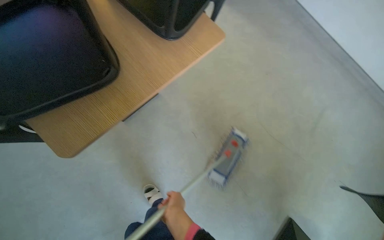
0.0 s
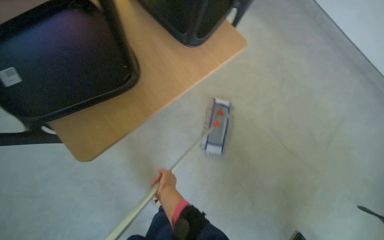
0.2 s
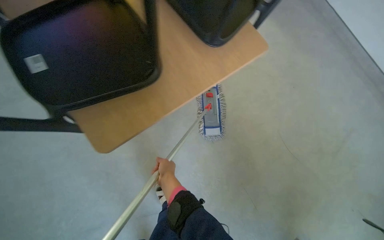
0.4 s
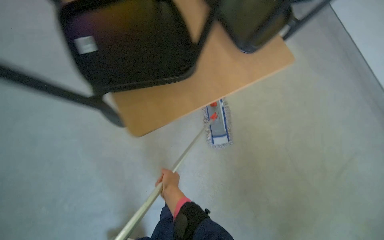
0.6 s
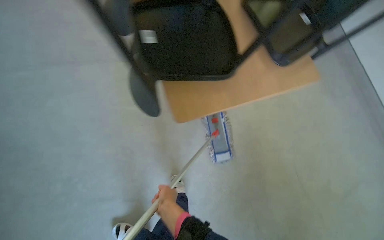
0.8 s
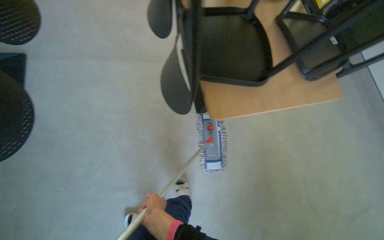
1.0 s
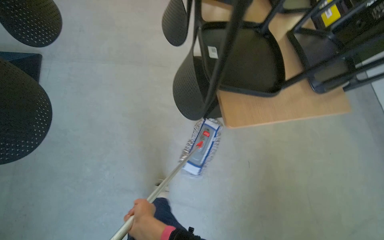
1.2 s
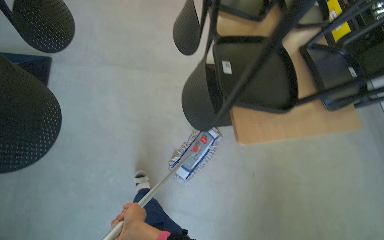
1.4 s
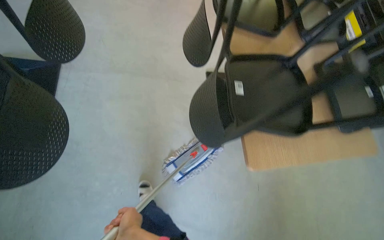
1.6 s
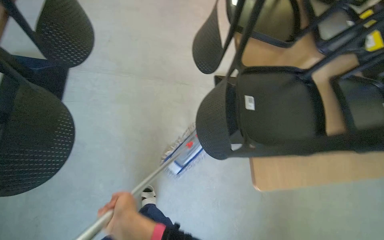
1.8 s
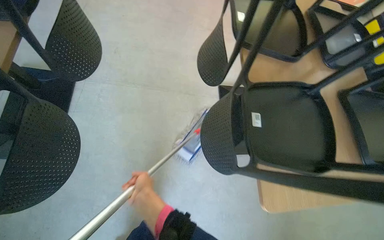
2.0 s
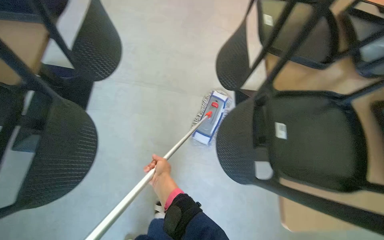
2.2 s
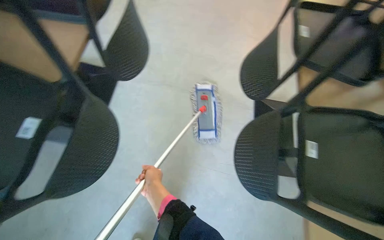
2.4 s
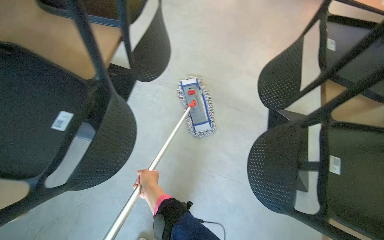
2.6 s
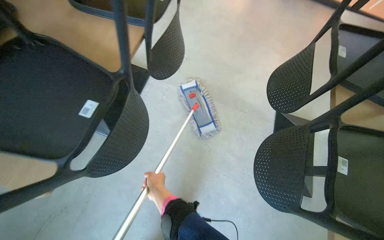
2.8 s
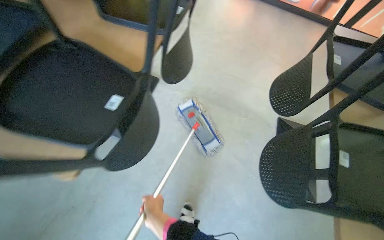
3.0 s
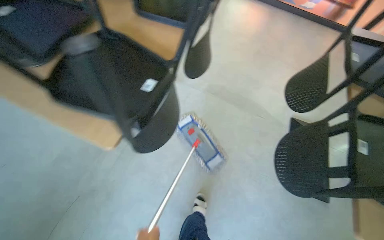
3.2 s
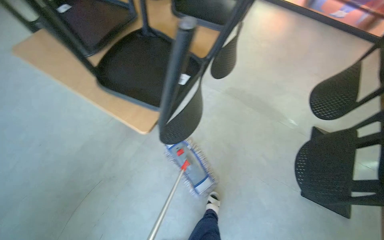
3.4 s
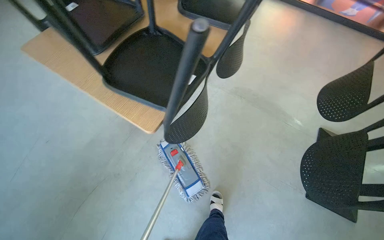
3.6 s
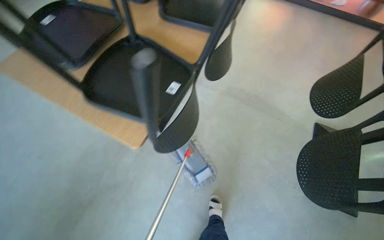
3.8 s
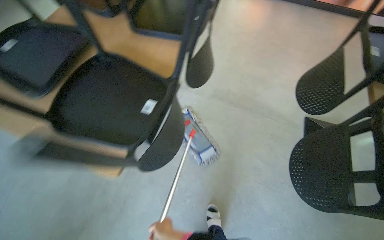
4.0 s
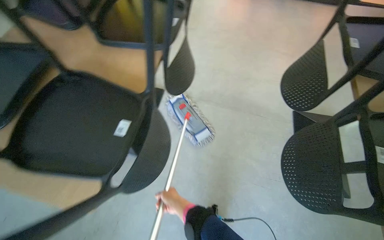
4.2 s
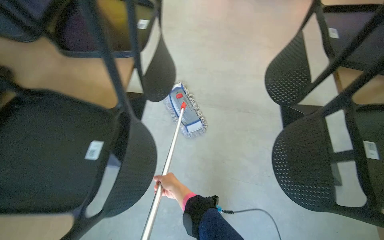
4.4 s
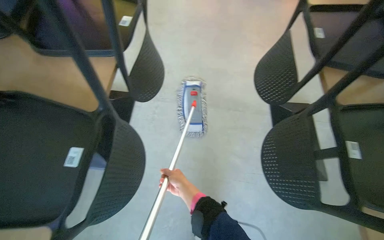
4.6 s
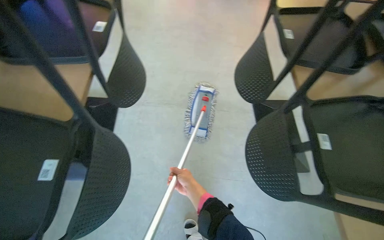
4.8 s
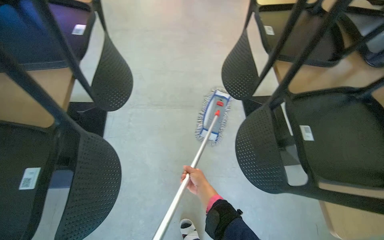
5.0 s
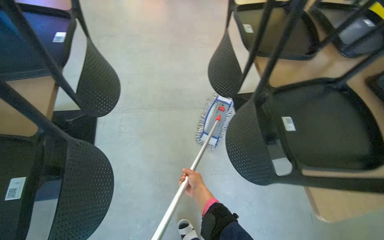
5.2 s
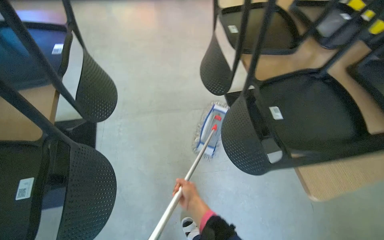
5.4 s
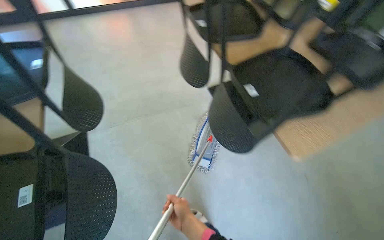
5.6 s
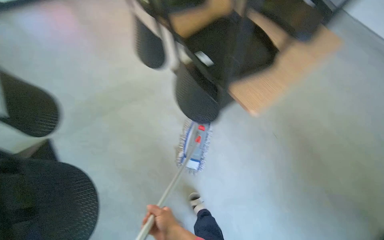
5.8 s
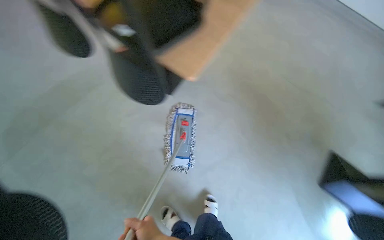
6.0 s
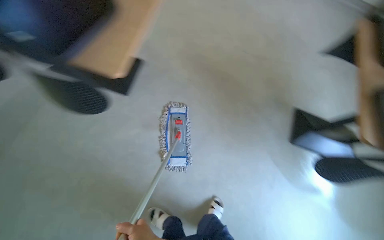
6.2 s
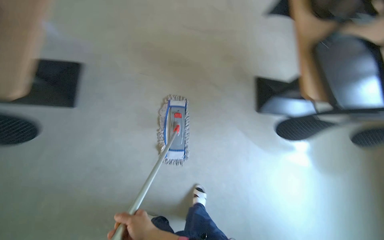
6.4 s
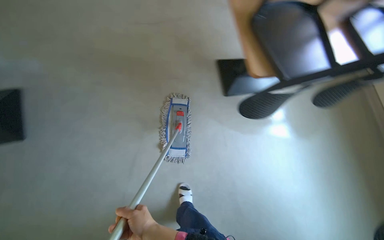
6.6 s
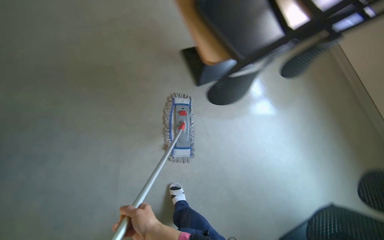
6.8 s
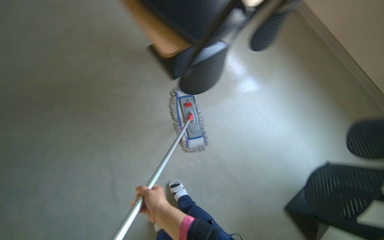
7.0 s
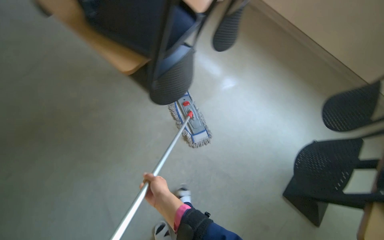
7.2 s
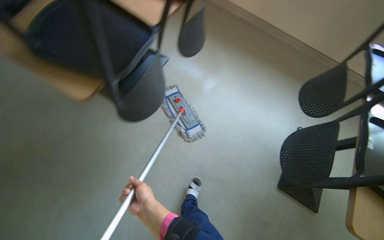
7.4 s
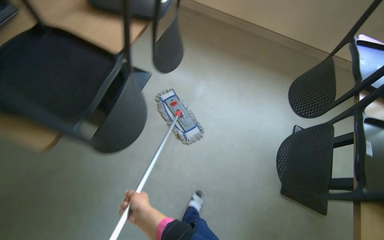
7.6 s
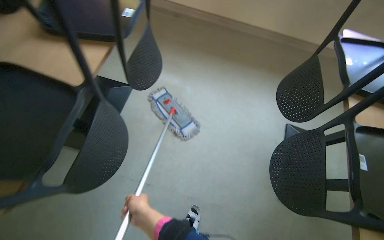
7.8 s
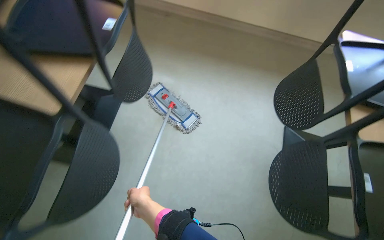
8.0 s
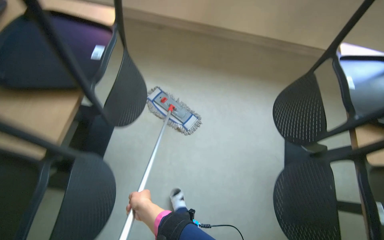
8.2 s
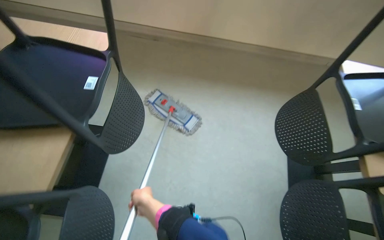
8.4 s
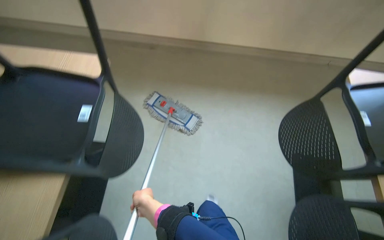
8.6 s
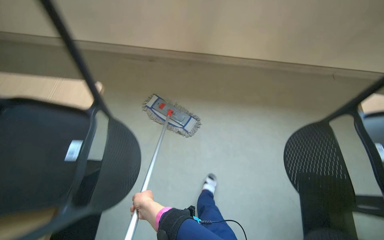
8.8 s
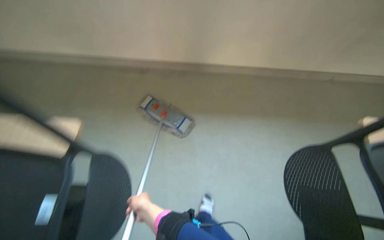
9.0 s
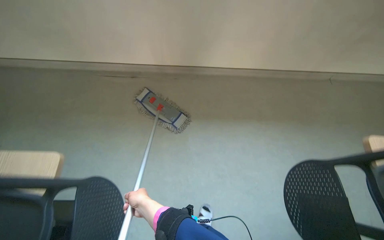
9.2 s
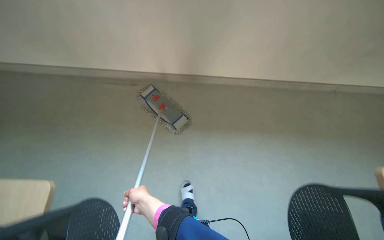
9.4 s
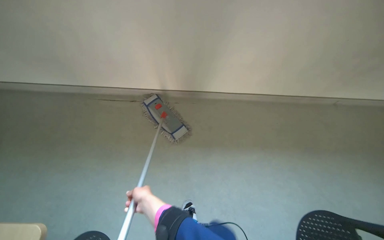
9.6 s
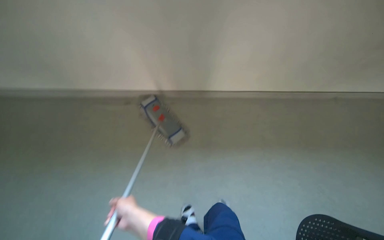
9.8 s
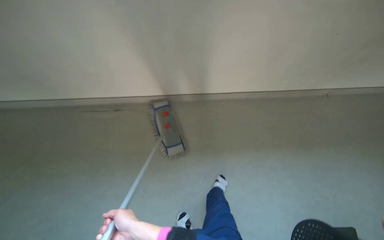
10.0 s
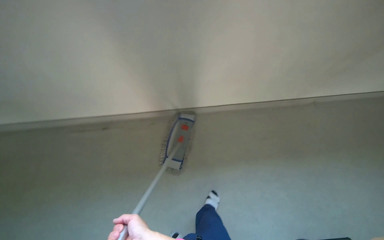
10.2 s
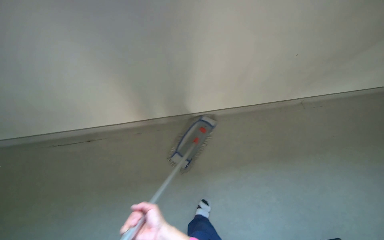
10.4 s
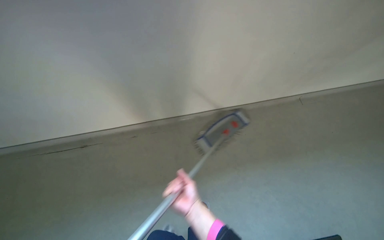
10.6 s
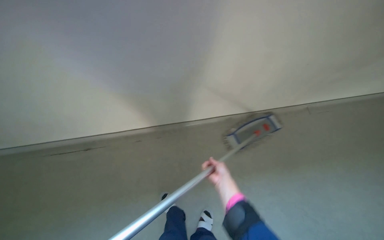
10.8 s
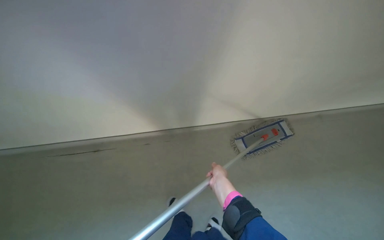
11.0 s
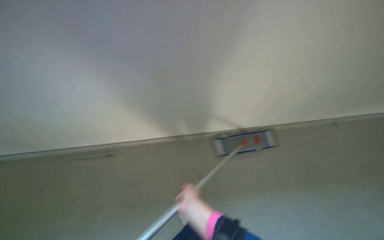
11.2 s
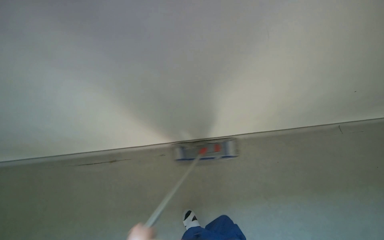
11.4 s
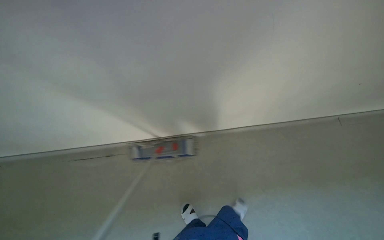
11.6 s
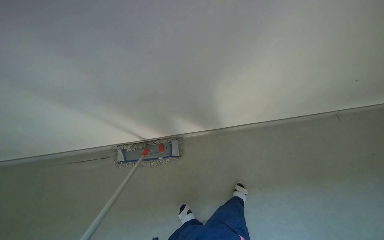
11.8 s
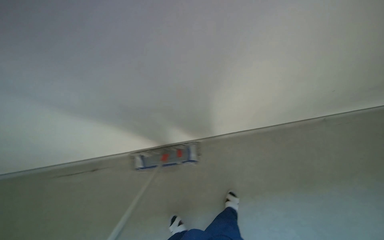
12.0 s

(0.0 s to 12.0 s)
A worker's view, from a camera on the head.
Job: mopping floor.
The whole recording: Mopping kitchen floor. The worker mops the kitchen floor with a flat mop, moving around furniture and opening a sliding door to continue the task.
1.6 s - 3.0 s: The wearer looks about 25 degrees further to the left.
4.4 s - 6.0 s: The head rotates some 60 degrees to the right.
6.0 s - 7.6 s: The camera is carried some 50 cm. The wearer's head swings approximately 80 degrees to the right.
7.6 s - 9.0 s: The wearer moves approximately 80 cm.
9.0 s - 10.4 s: The right hand goes about 25 cm to the right.

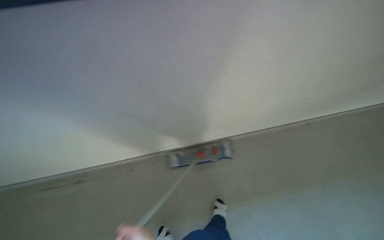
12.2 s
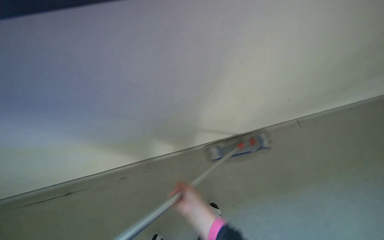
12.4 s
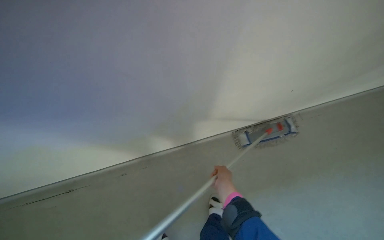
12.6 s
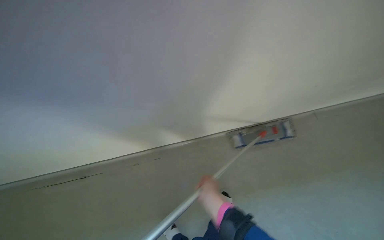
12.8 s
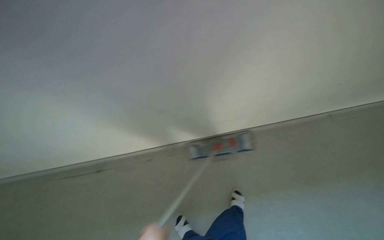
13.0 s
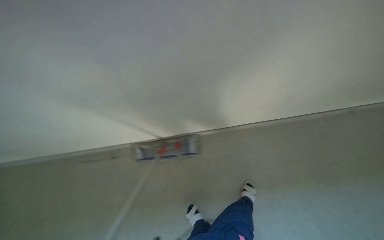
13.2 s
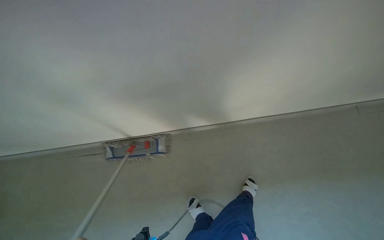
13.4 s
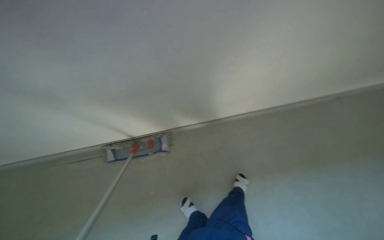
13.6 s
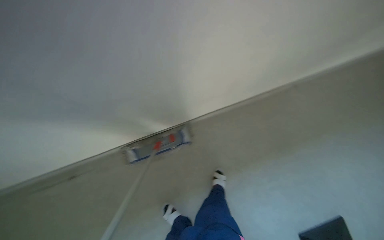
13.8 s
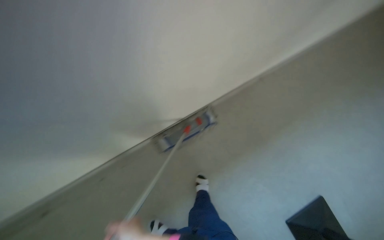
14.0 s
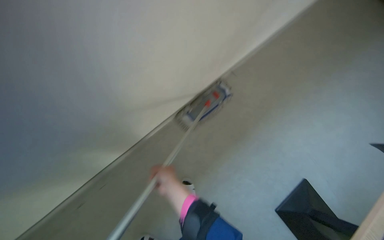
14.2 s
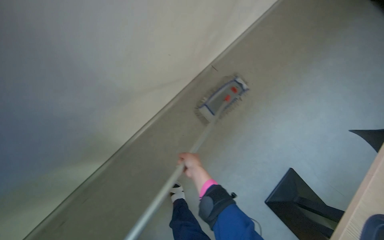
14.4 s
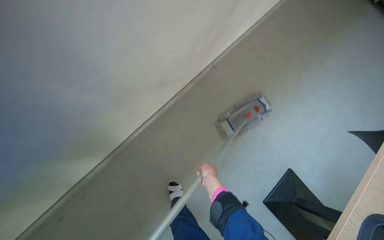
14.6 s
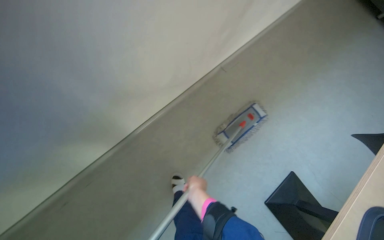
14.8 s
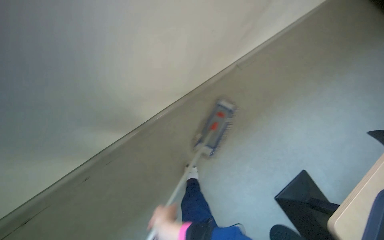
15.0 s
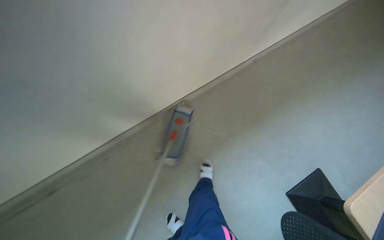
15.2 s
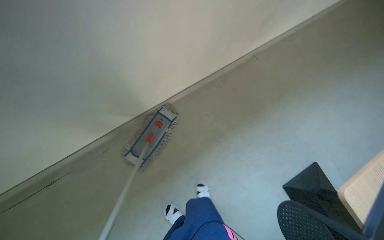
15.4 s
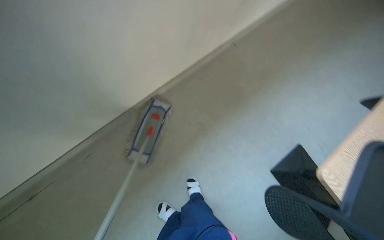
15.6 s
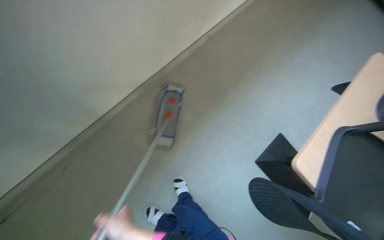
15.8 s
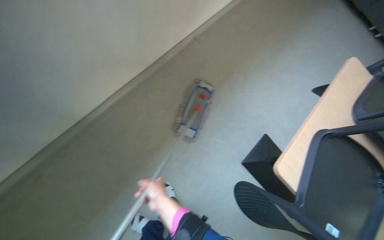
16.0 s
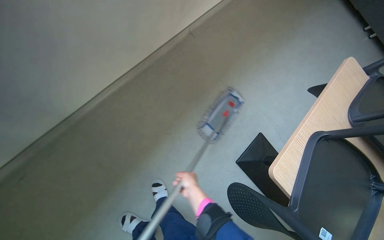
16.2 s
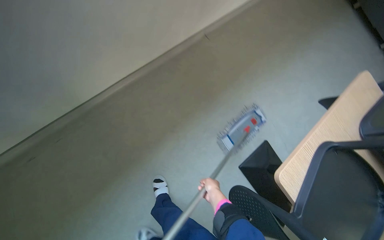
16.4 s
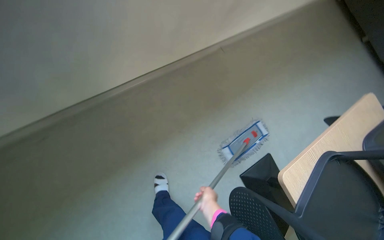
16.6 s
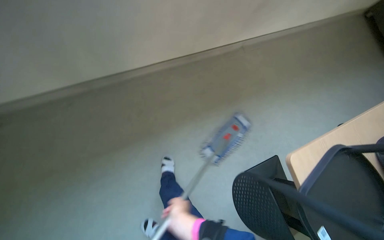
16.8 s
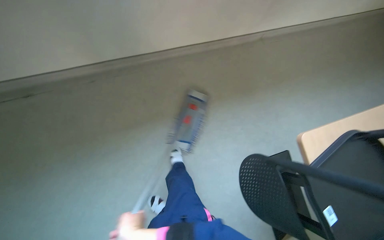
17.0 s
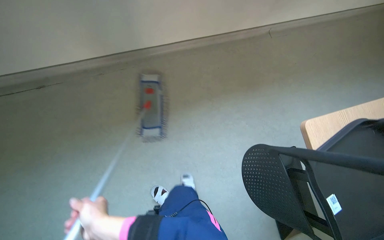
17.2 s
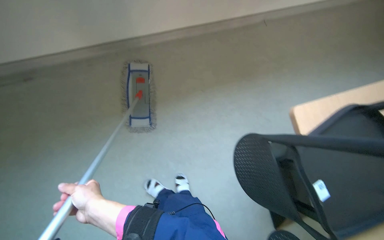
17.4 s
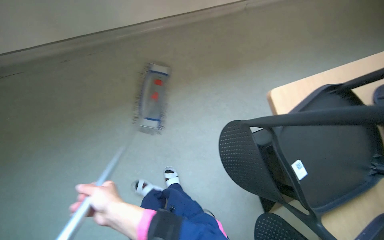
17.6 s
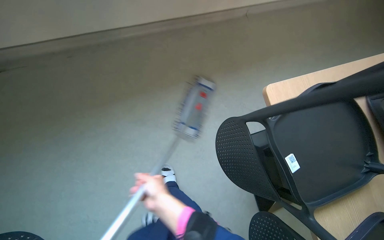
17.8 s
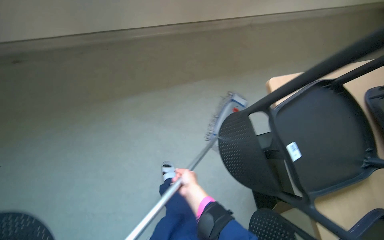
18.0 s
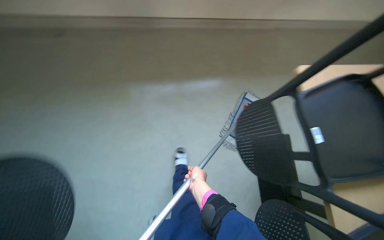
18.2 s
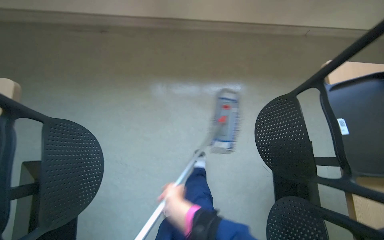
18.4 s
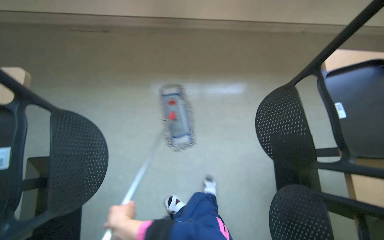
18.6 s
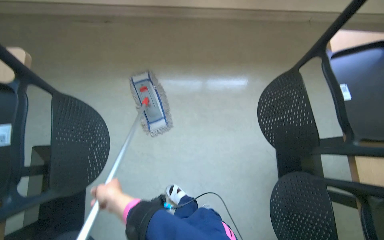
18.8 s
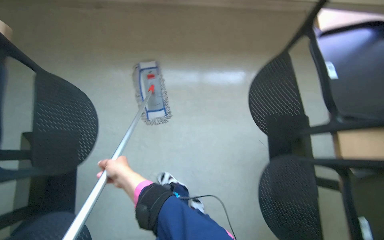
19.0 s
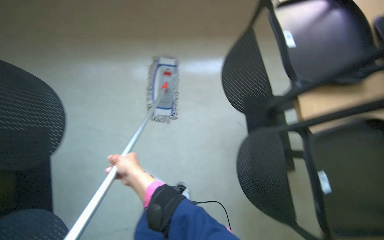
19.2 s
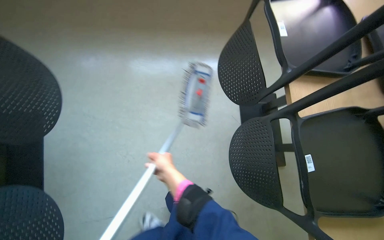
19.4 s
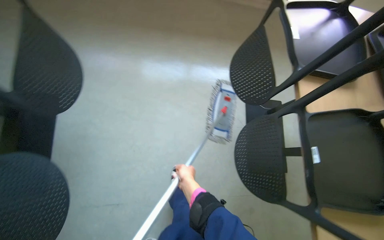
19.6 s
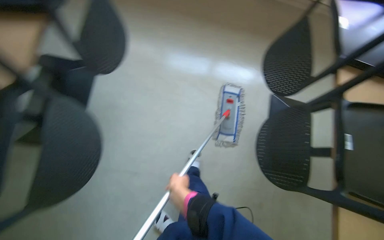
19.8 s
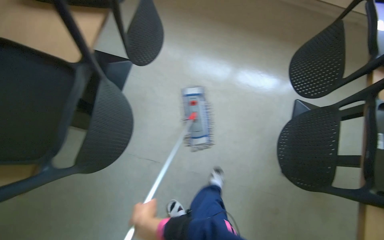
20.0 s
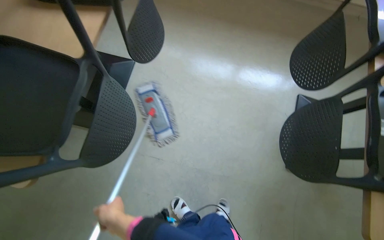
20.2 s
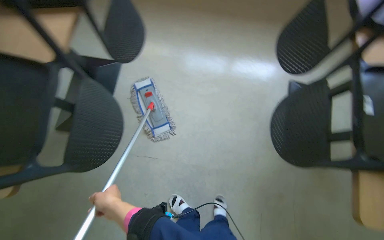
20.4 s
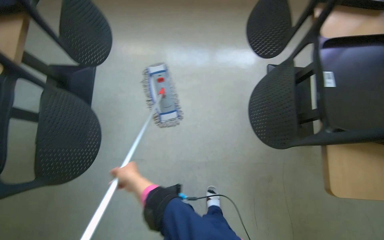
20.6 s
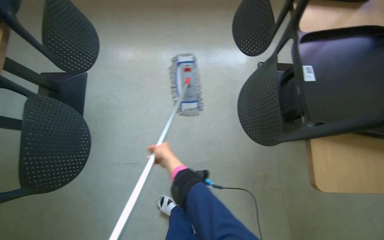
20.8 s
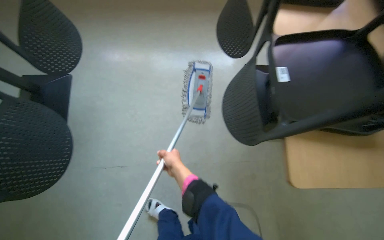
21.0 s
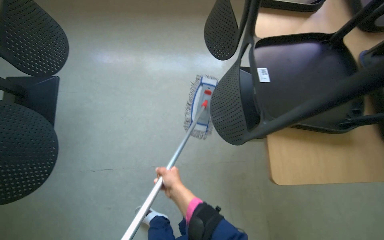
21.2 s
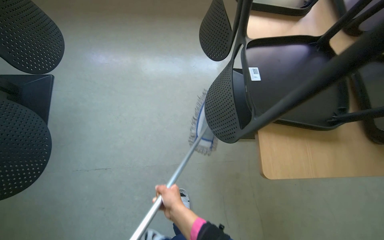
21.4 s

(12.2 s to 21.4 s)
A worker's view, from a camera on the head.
Job: mopping floor.
The whole recording: Mopping kitchen floor. The worker mops the kitchen floor with a flat mop, moving around furniture and opening a sliding door to continue the task.
16.8 s - 18.4 s: The head rotates approximately 20 degrees to the left. The left hand goes left and right, about 25 cm each way, reversing 2 times.
18.4 s - 19.8 s: The left hand travels to the left and back again, some 15 cm each way.
